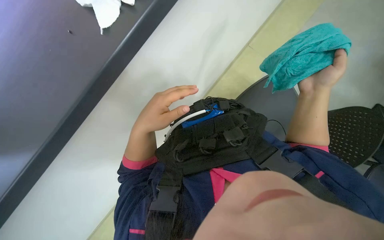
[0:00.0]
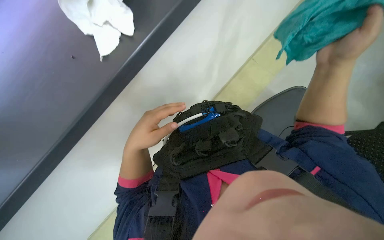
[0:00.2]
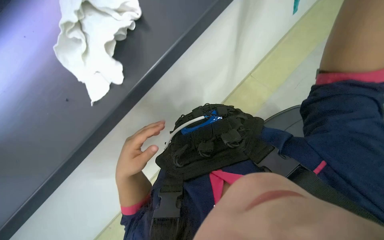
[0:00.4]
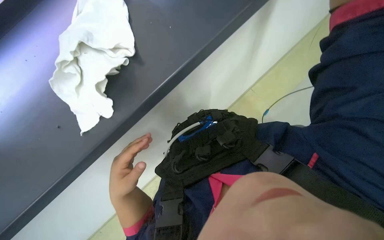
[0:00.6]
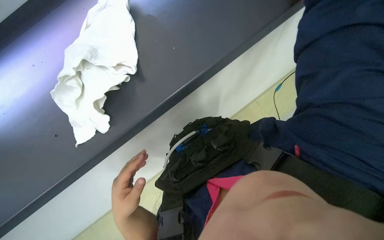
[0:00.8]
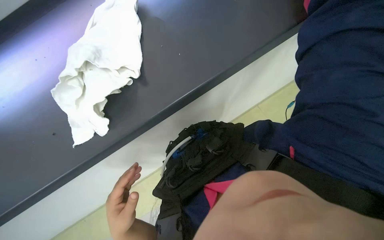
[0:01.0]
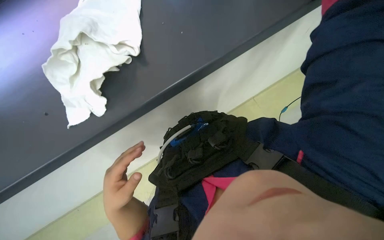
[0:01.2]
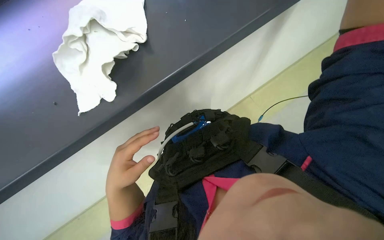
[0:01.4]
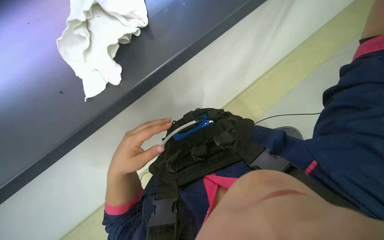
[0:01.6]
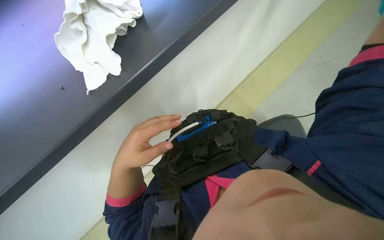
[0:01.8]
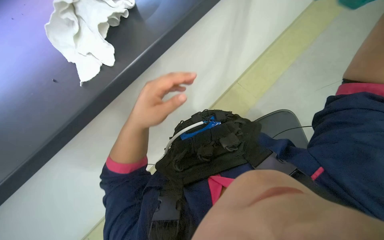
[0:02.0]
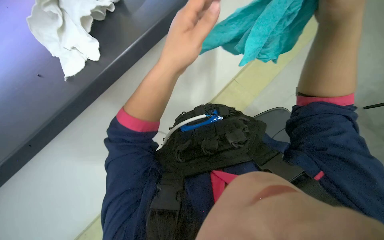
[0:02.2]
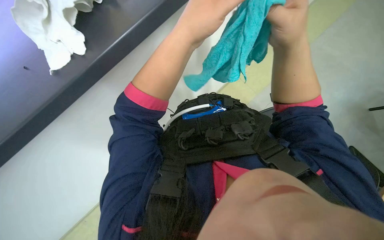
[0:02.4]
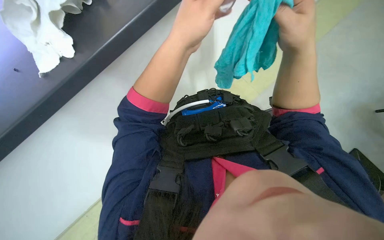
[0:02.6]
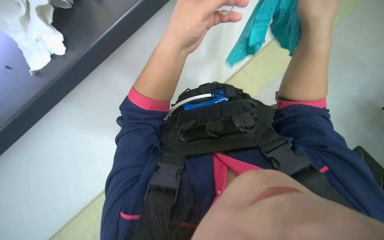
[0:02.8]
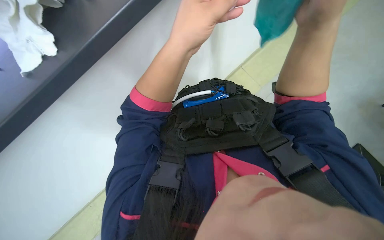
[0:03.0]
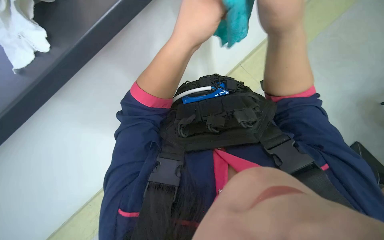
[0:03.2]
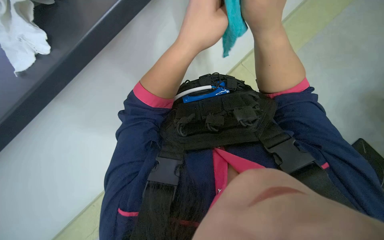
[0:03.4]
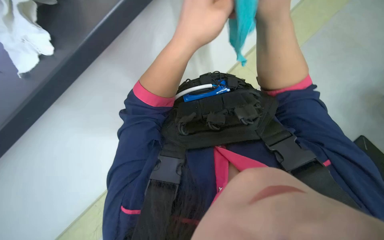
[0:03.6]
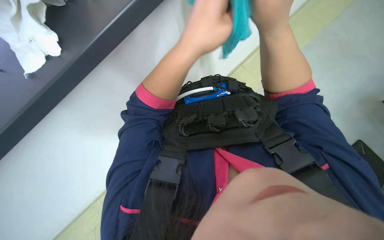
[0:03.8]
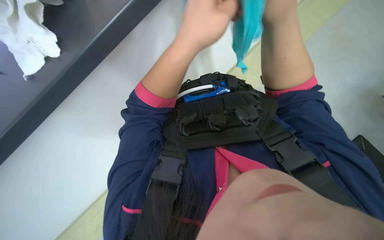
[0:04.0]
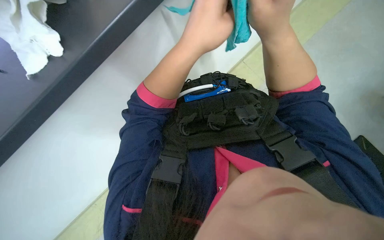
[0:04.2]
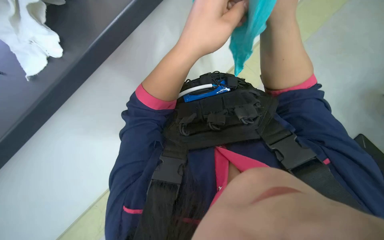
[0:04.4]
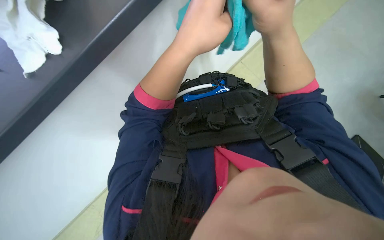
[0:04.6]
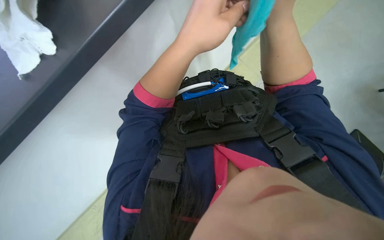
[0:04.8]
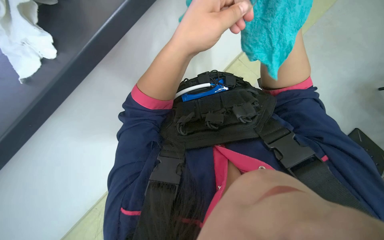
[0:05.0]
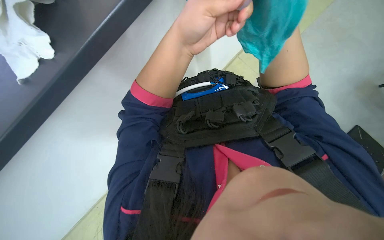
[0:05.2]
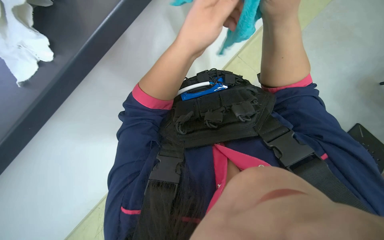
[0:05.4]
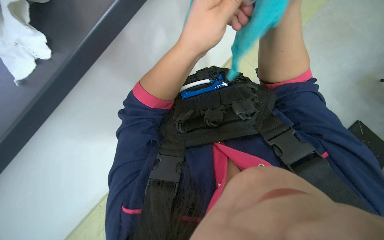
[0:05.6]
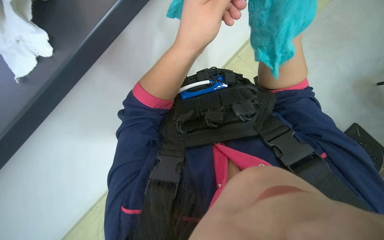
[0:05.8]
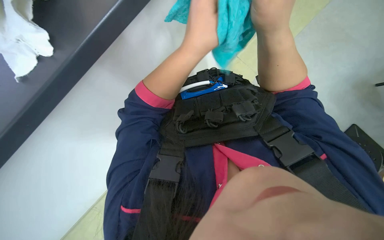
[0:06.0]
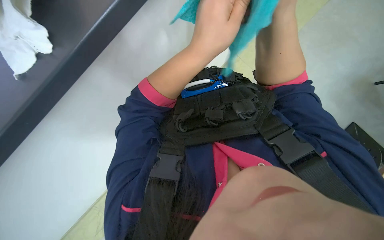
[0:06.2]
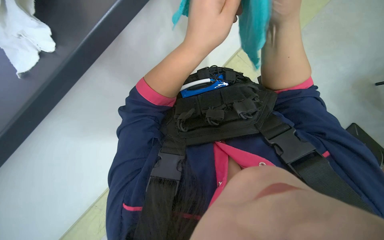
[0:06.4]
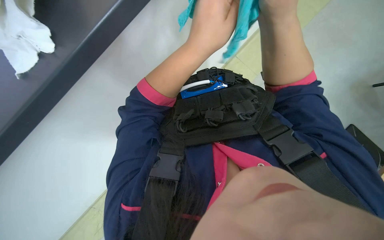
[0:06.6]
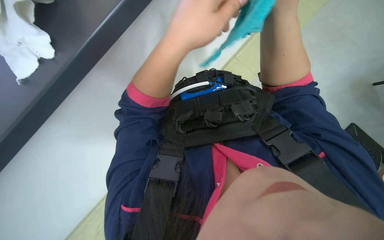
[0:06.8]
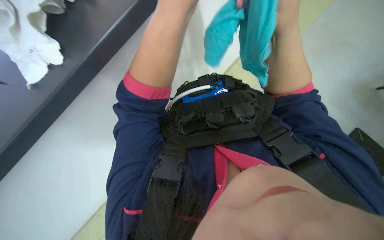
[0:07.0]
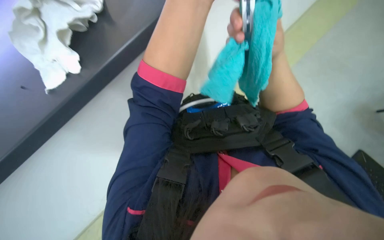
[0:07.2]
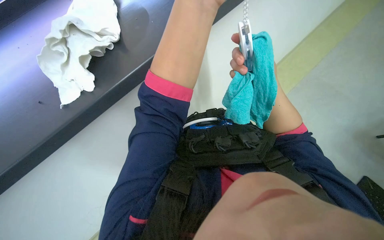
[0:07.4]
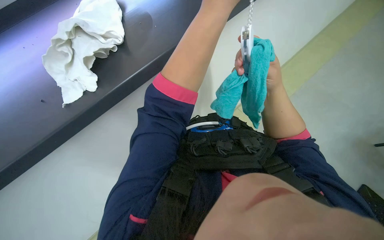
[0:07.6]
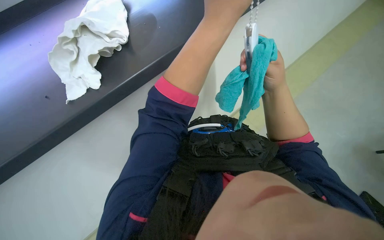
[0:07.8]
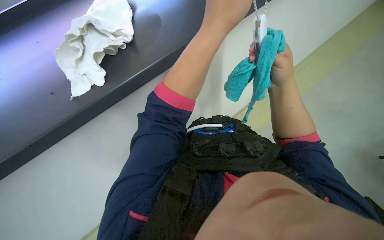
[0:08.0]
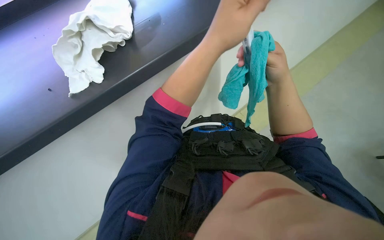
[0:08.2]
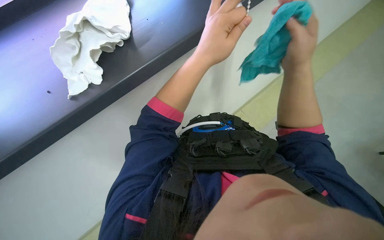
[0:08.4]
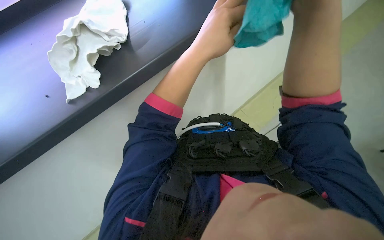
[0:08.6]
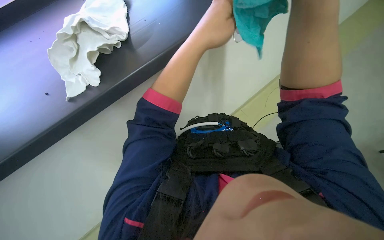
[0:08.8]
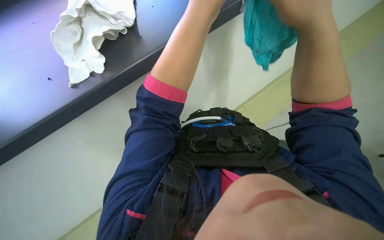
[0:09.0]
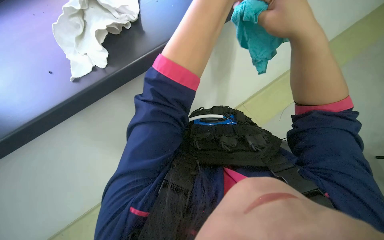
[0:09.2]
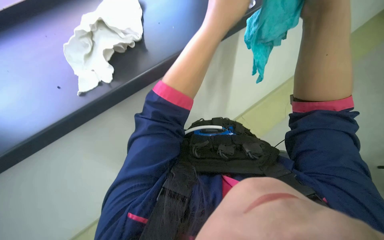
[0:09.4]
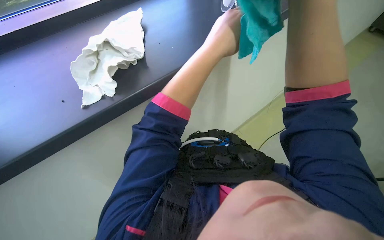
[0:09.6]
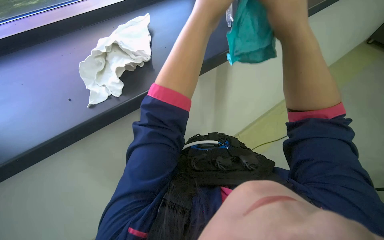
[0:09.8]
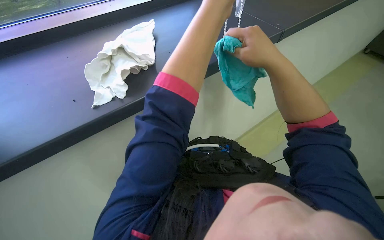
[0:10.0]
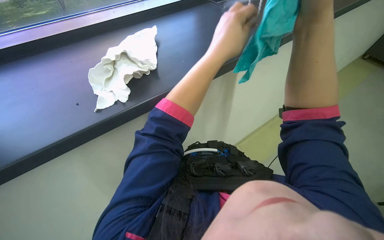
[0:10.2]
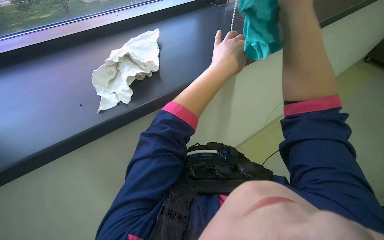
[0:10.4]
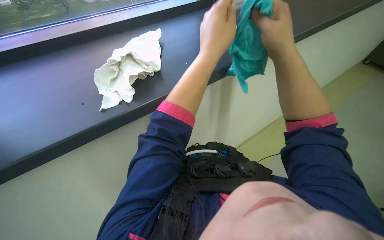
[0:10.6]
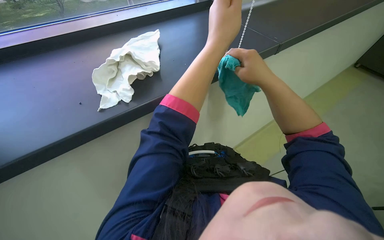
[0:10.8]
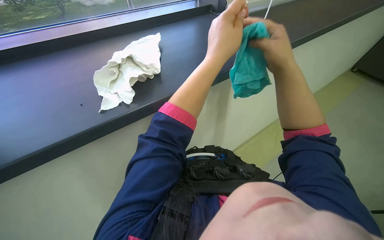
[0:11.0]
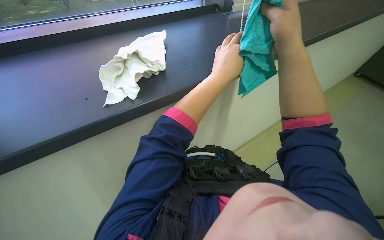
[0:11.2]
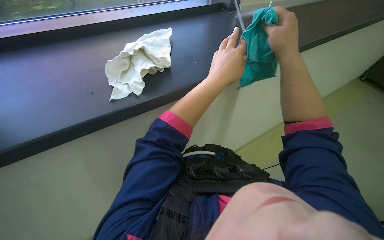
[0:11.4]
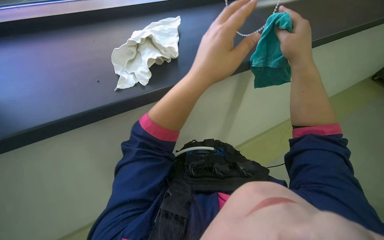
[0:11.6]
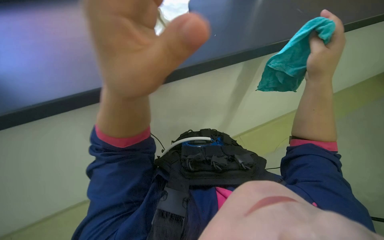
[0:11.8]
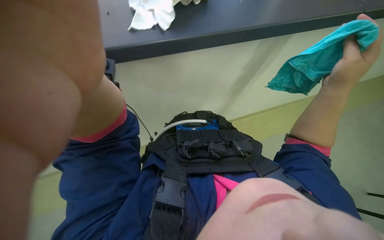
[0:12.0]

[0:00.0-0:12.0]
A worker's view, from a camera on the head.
Job: cleaning windows.
The whole recording: Wiping window frame. The worker wipes the window frame with a cloth.
0:01.6 to 0:03.0: The camera pitches downward, by some 15 degrees. The left hand shifts roughly 15 cm up the picture and to the right.
0:03.0 to 0:04.4: The right hand goes roughly 10 cm farther from the camera.
0:04.4 to 0:06.0: The hands are busy where they are.
0:06.0 to 0:07.6: The view tilts about 15 degrees upward. The left hand shifts approximately 10 cm up the picture.
0:07.6 to 0:09.0: The right hand is displaced nearer to the camera and up the picture by about 15 cm.
0:09.0 to 0:10.4: The view tilts roughly 15 degrees upward. The right hand is displaced up the picture by roughly 10 cm.
0:10.4 to 0:12.0: The view tilts roughly 20 degrees downward. Everything in view rotates roughly 25 degrees clockwise.

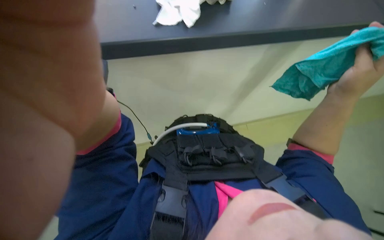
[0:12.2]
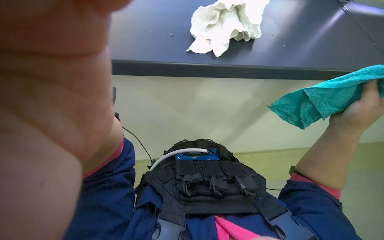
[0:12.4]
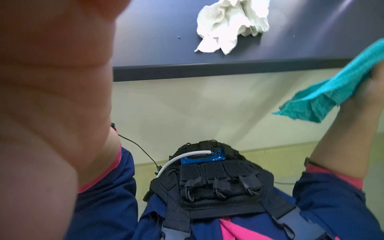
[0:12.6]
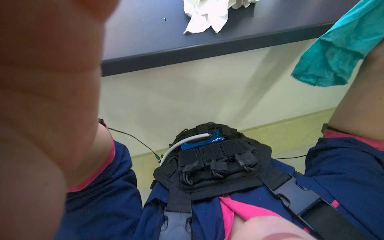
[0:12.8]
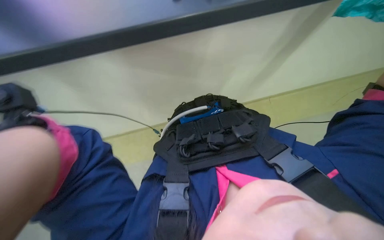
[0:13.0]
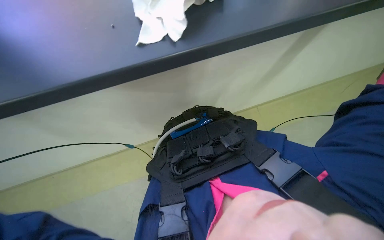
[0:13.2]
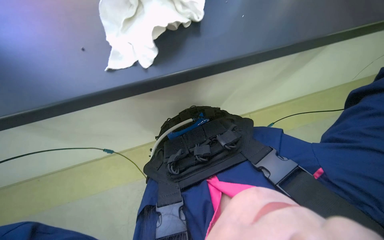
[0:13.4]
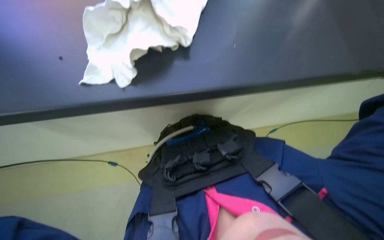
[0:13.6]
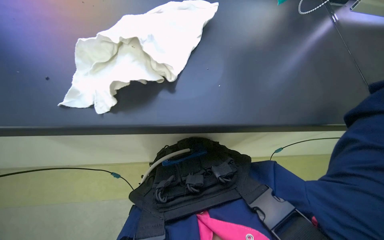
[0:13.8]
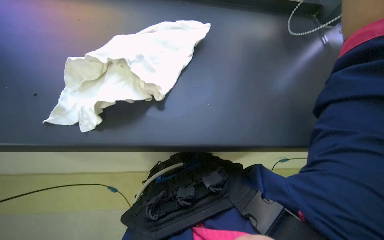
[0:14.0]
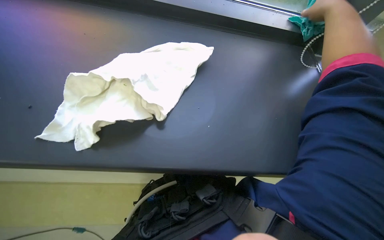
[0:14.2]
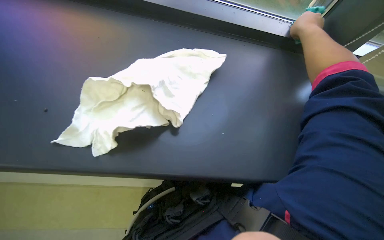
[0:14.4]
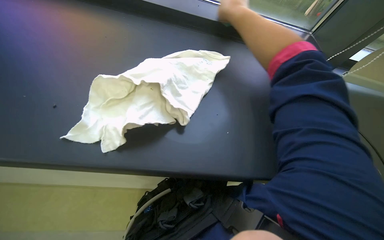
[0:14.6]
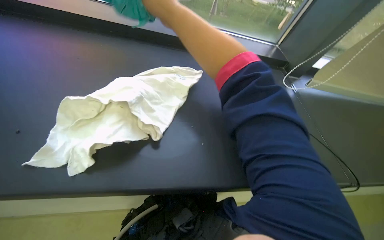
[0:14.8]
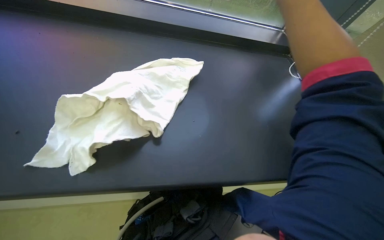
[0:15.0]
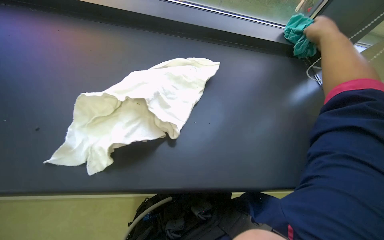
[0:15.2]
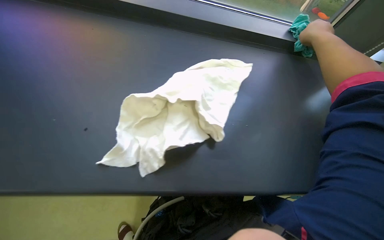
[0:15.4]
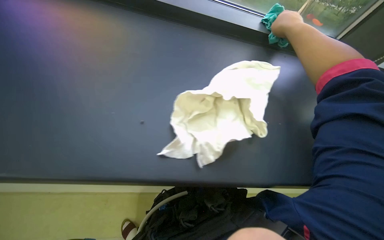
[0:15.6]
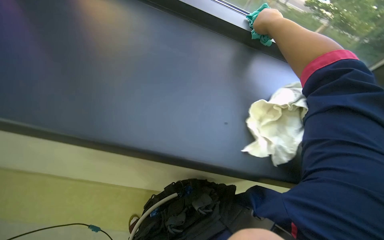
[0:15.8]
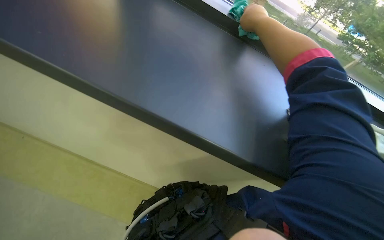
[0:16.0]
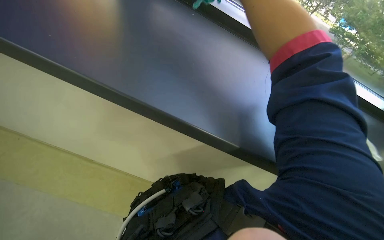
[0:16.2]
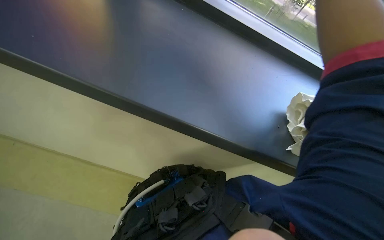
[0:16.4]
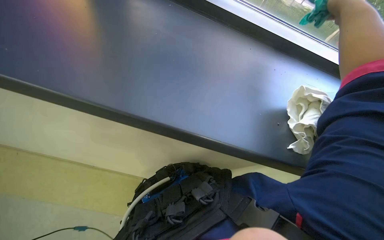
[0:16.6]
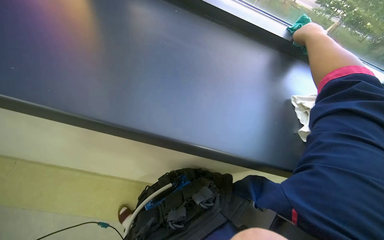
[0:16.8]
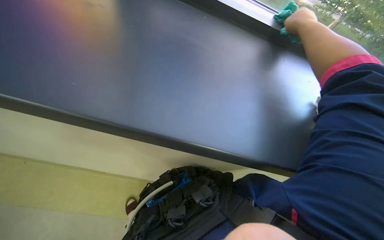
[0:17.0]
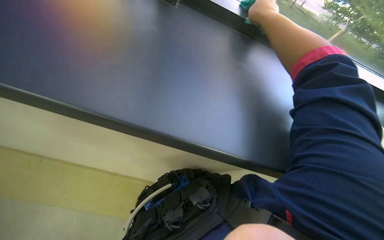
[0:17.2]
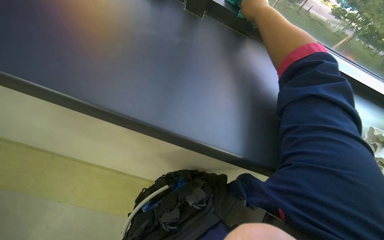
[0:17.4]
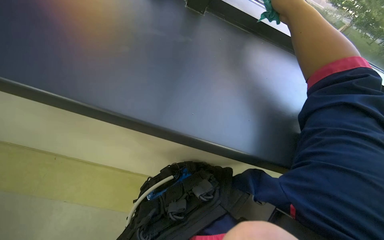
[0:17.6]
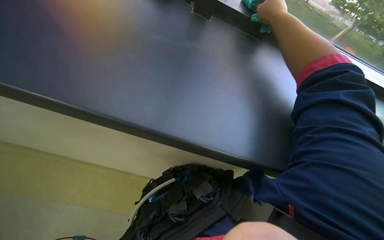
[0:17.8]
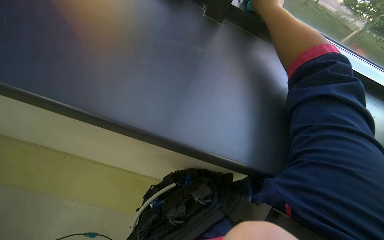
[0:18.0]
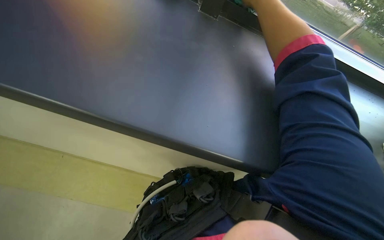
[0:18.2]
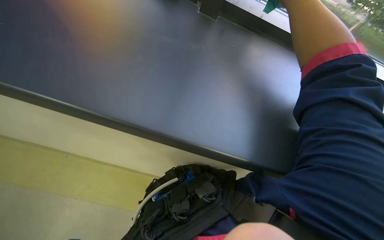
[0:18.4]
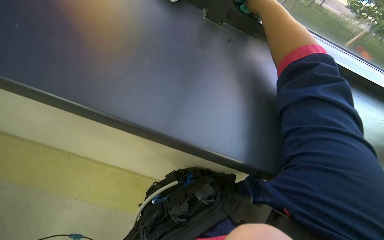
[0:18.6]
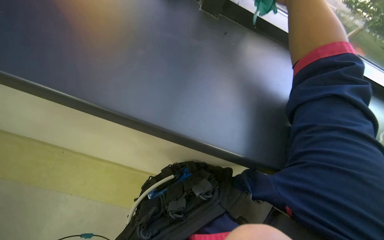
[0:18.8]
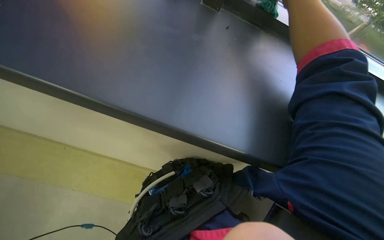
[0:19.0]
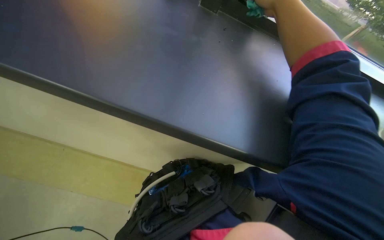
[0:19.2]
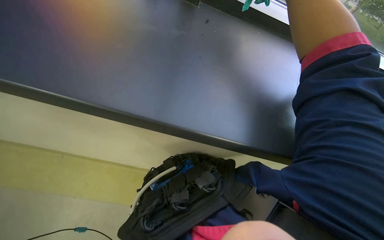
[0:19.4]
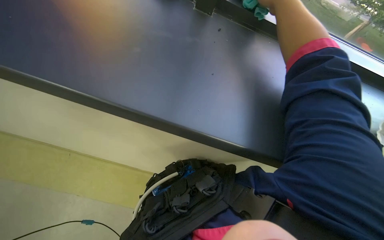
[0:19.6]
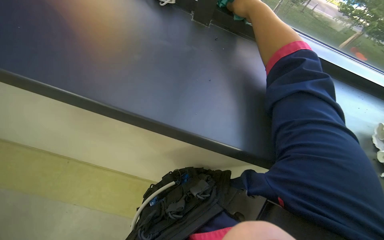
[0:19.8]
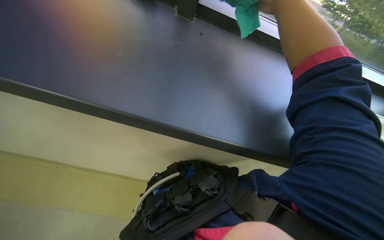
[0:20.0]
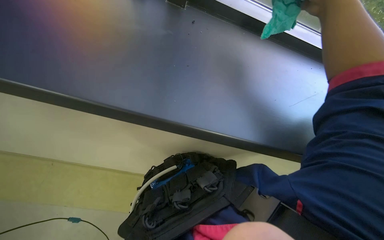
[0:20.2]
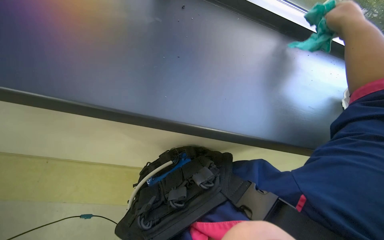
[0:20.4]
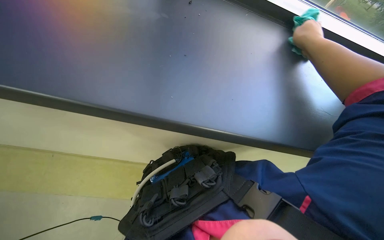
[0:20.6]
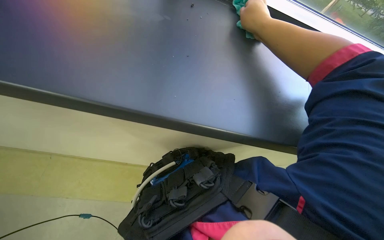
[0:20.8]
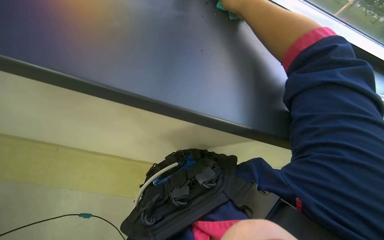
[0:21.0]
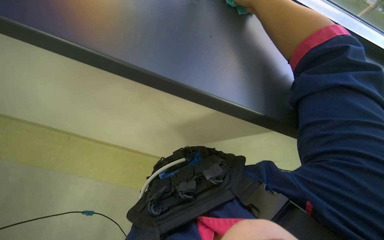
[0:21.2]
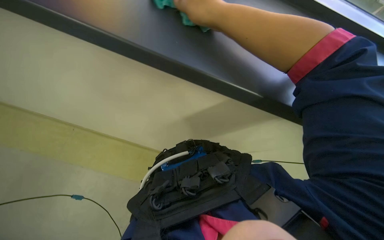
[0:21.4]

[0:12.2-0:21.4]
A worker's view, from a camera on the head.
Job: cleaning windows.
The whole recording: Wiping window frame. The worker wipes the window frame with a cloth.
0:13.8 to 0:15.2: The camera pitches upward, by approximately 15 degrees.
0:19.8 to 0:21.4: The head rotates about 20 degrees to the left.
